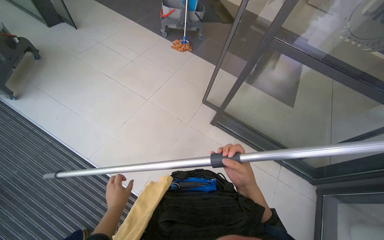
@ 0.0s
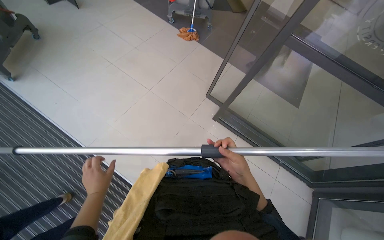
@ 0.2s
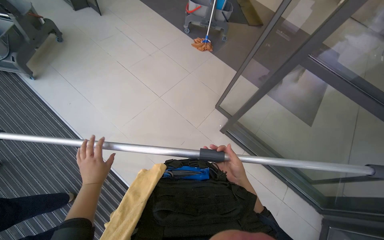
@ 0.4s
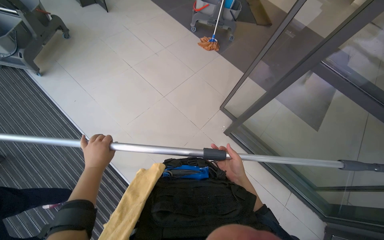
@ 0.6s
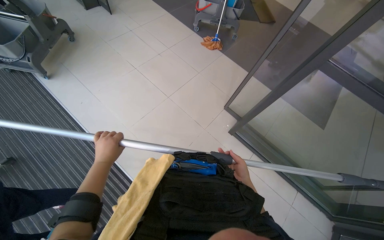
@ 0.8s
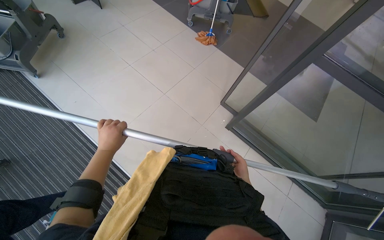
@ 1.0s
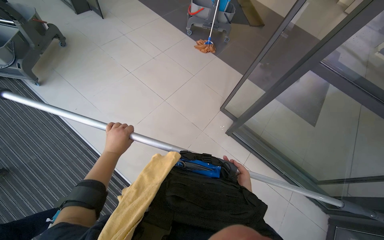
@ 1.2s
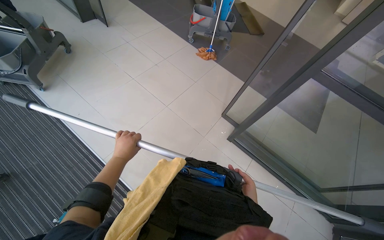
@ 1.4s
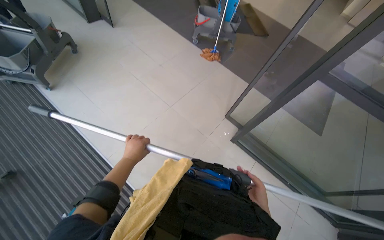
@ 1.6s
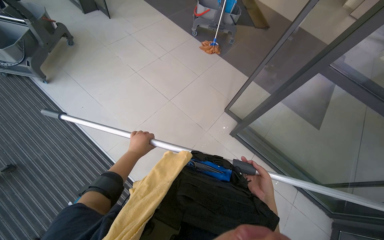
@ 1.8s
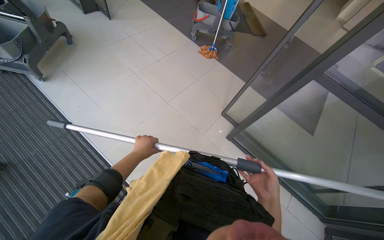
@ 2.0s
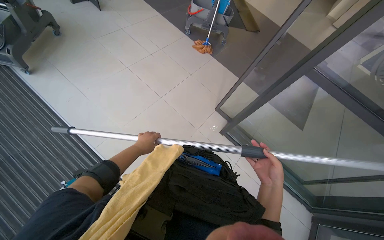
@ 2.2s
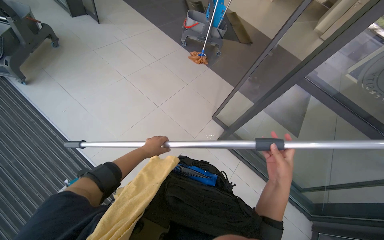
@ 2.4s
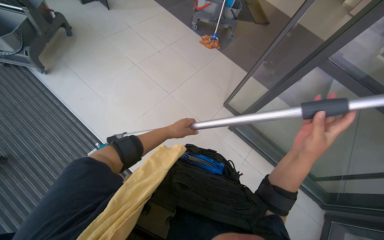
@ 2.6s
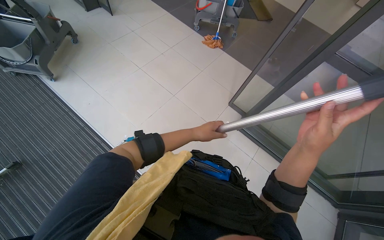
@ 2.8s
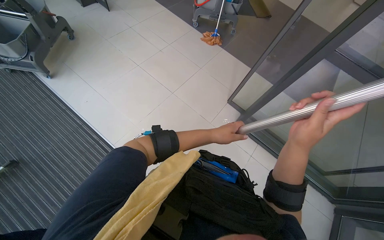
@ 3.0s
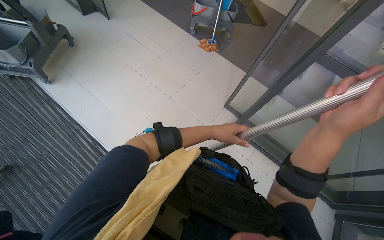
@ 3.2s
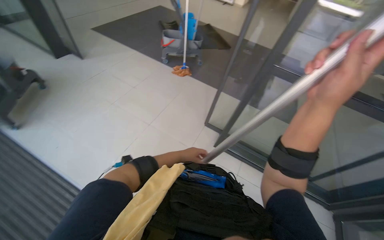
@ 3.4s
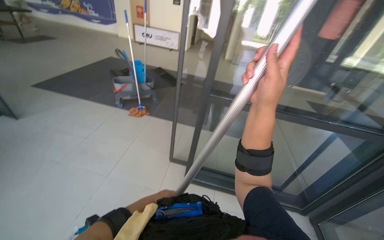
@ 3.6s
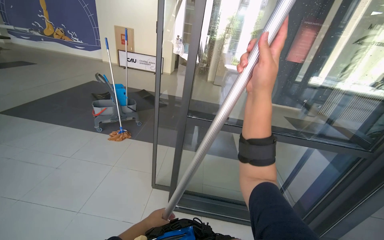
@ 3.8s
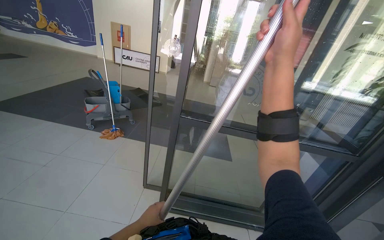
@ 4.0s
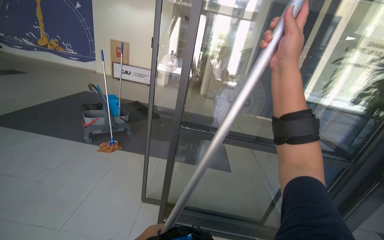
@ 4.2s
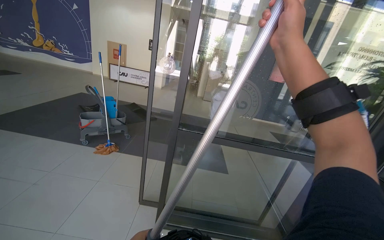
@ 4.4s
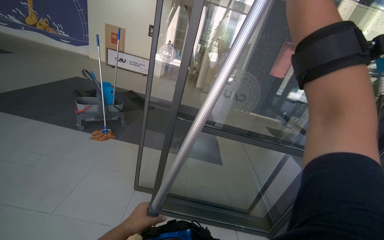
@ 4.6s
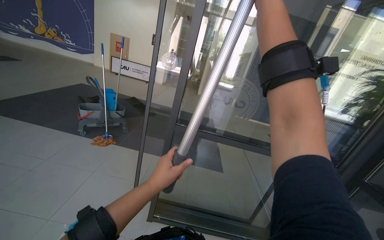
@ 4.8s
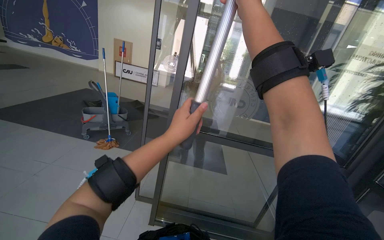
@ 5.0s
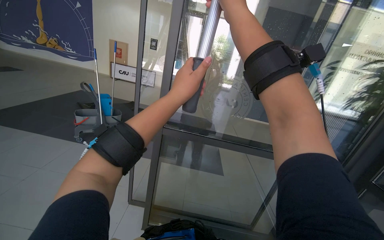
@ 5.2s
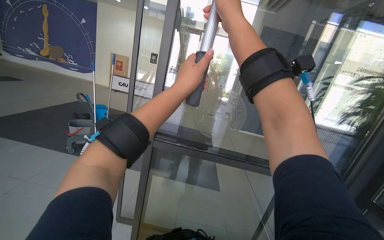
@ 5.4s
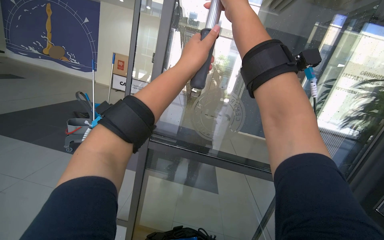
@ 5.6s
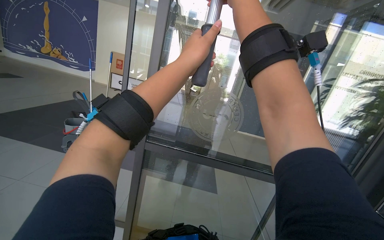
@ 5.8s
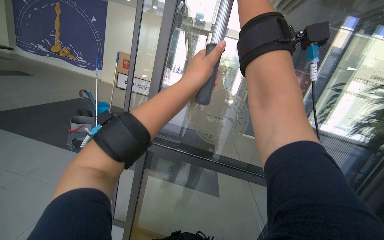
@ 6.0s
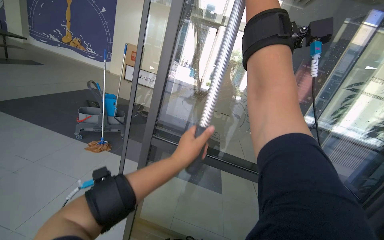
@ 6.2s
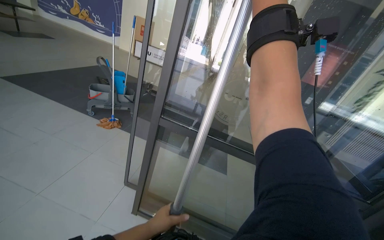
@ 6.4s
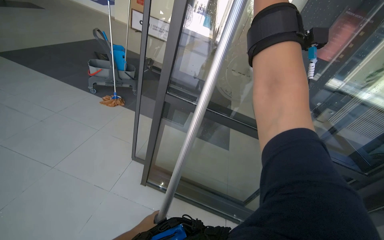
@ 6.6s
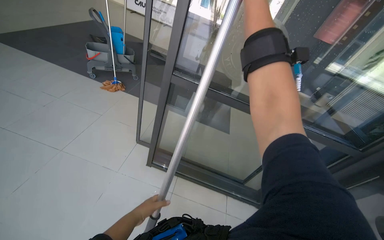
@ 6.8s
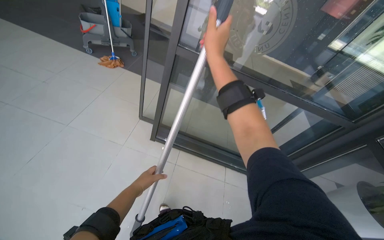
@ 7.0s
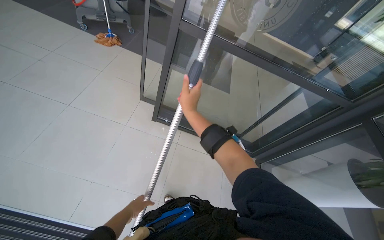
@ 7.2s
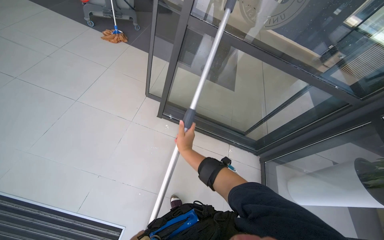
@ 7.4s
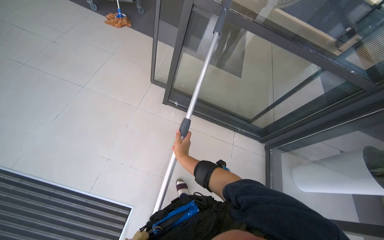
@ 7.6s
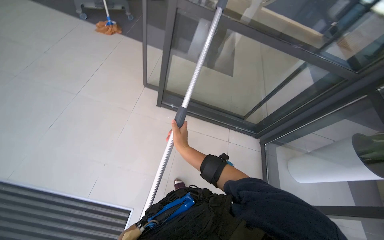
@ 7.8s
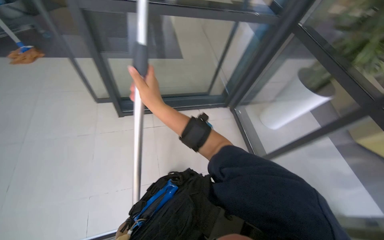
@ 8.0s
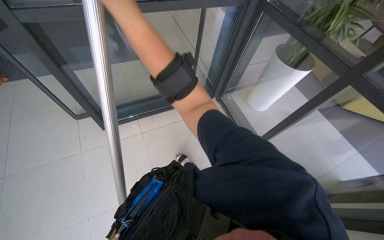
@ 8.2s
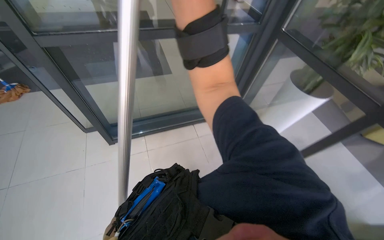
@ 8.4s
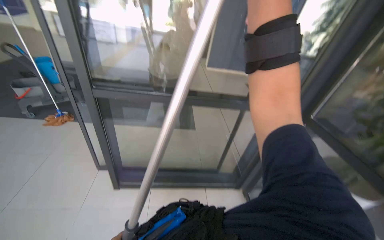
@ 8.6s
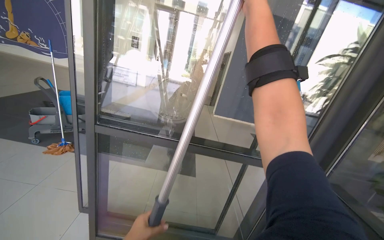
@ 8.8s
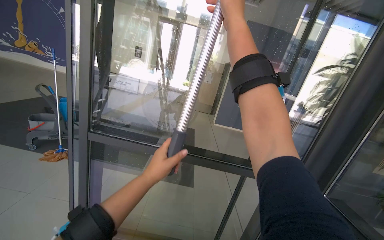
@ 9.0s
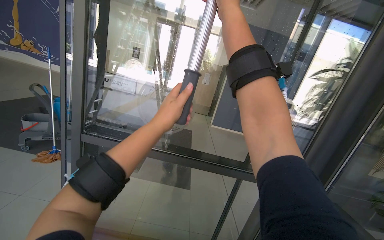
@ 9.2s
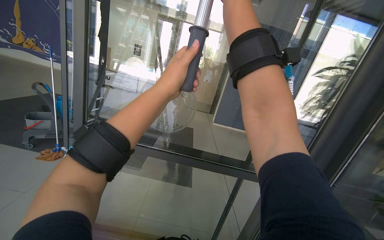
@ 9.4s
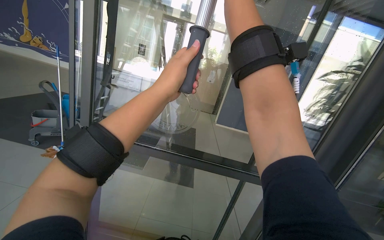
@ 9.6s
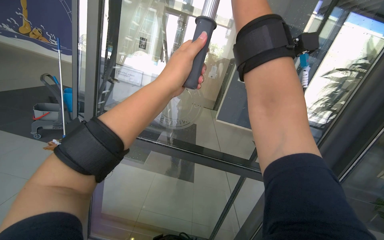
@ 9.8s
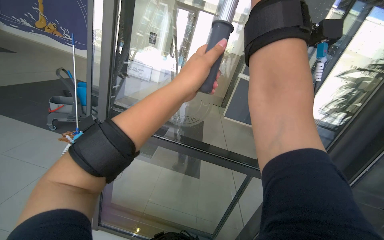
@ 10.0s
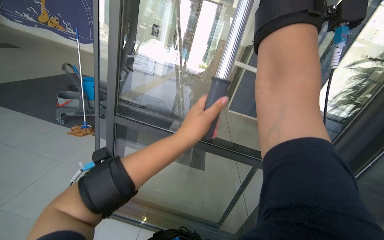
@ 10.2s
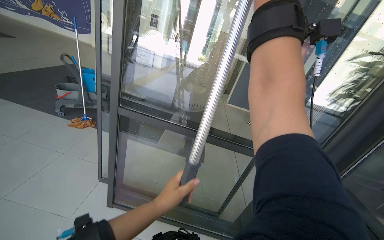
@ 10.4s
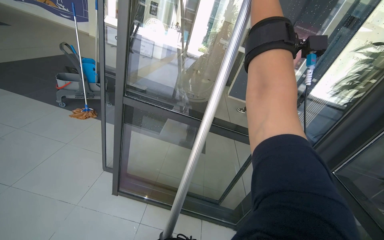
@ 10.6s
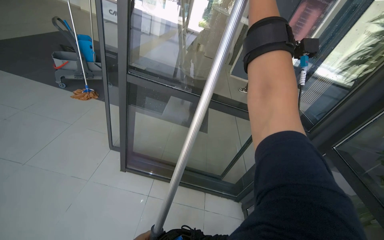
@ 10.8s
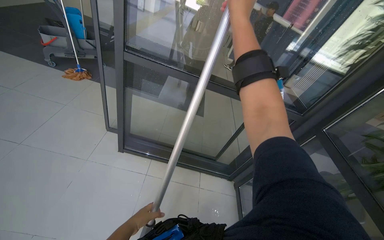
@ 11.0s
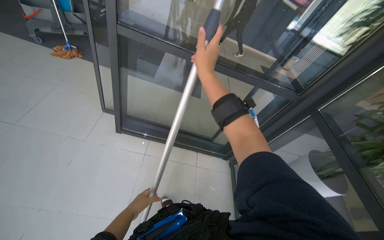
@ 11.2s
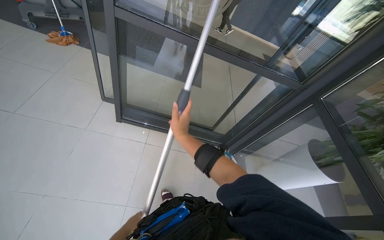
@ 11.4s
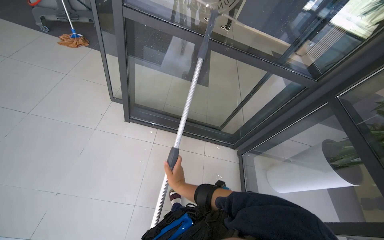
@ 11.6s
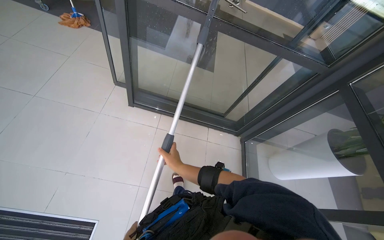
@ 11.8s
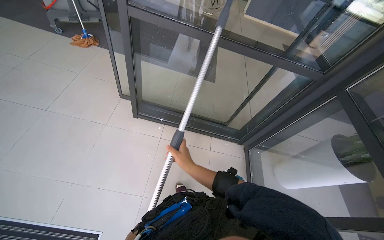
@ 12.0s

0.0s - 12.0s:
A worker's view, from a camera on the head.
Job: cleaning windows.
The whole recording: Cleaning glass. The worker uses an extended squeegee pole to clean the upper section of a glass.
0.0s - 1.6s: The left hand moves up the picture, approximately 20 cm, while the right hand goes some 15 cm farther from the camera.
1.6s - 3.0s: The right hand travels up the picture and nearer to the camera by some 25 cm, while the left hand is displaced to the right by about 25 cm.
3.0s - 4.4s: The head turns to the right by some 35 degrees. The camera pitches upward, by approximately 40 degrees.
6.0s - 7.6s: The wearer looks approximately 45 degrees further downward.
7.6s - 9.0s: The view tilts approximately 45 degrees upward.
10.4s - 12.0s: The camera pitches downward, by roughly 25 degrees.

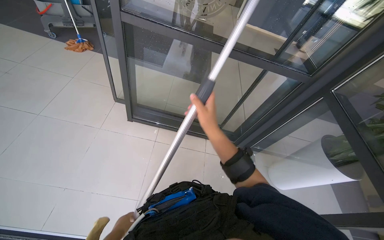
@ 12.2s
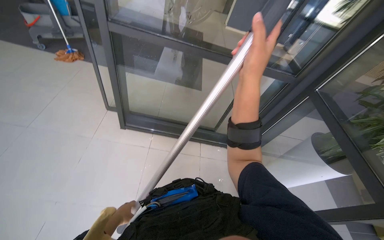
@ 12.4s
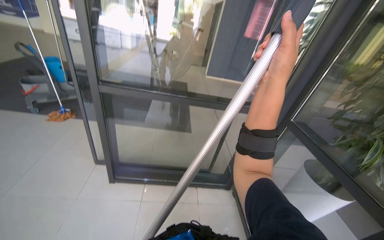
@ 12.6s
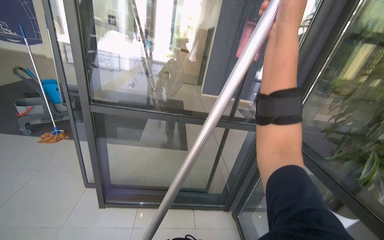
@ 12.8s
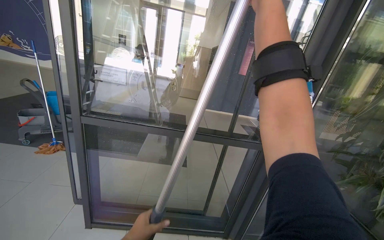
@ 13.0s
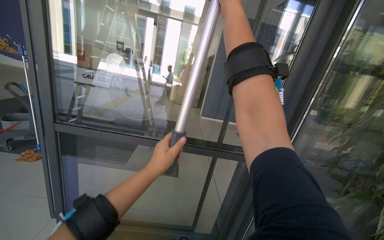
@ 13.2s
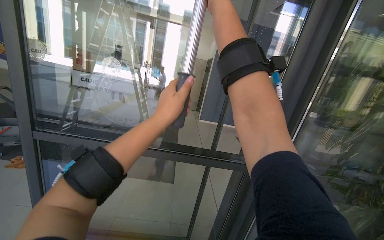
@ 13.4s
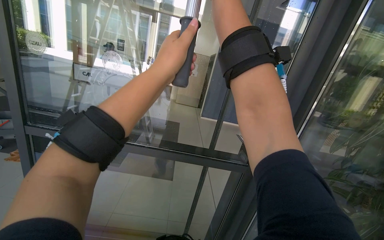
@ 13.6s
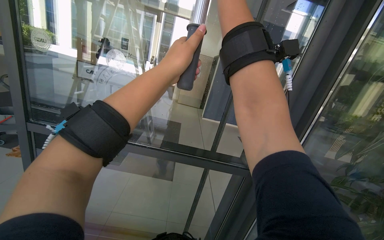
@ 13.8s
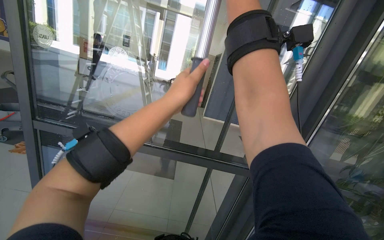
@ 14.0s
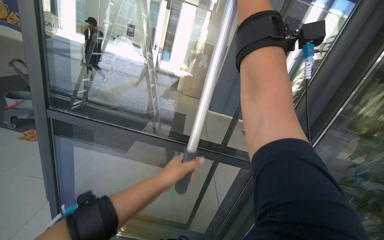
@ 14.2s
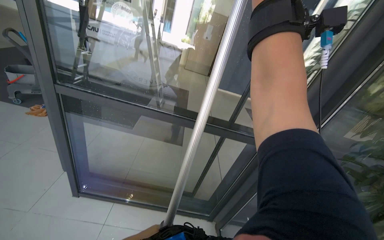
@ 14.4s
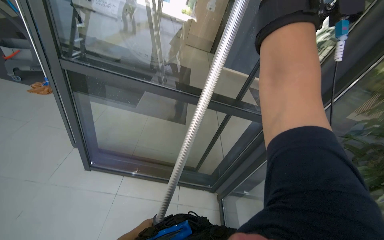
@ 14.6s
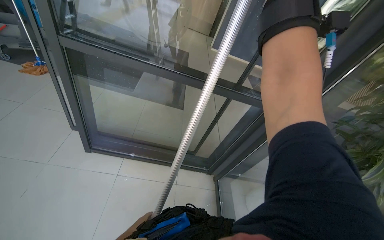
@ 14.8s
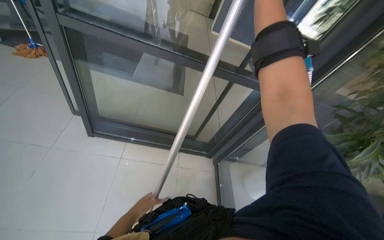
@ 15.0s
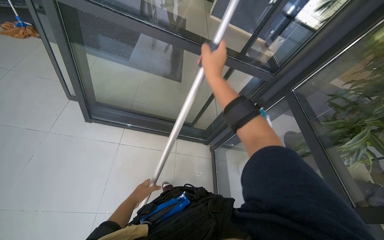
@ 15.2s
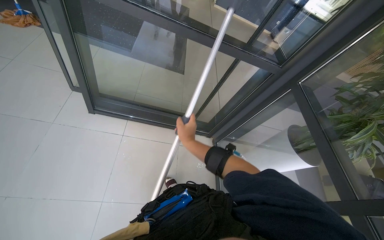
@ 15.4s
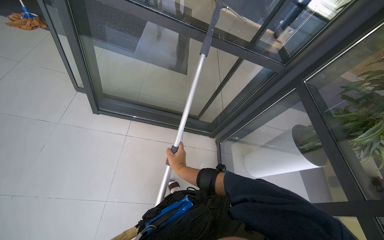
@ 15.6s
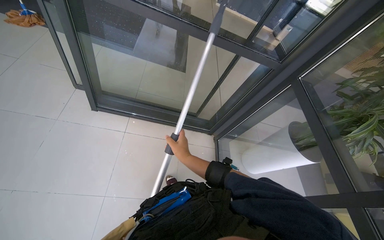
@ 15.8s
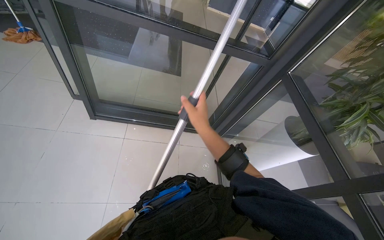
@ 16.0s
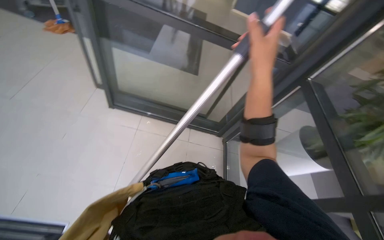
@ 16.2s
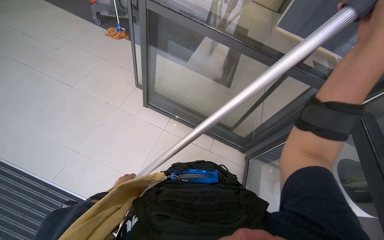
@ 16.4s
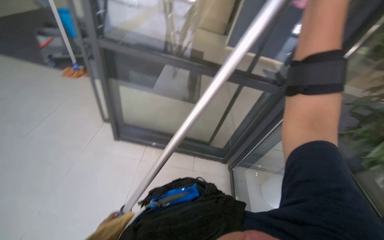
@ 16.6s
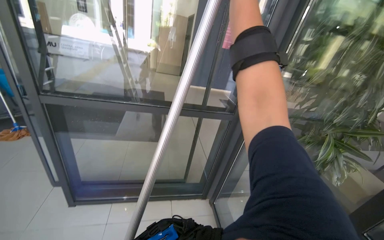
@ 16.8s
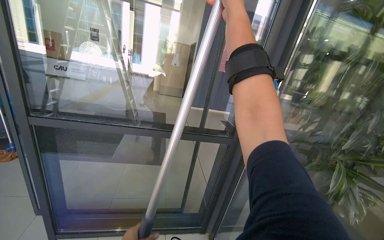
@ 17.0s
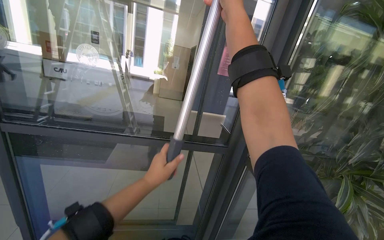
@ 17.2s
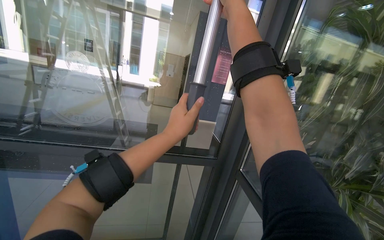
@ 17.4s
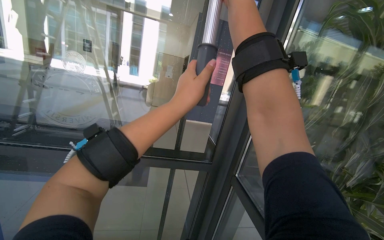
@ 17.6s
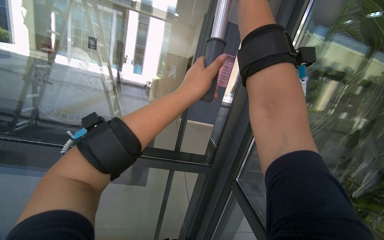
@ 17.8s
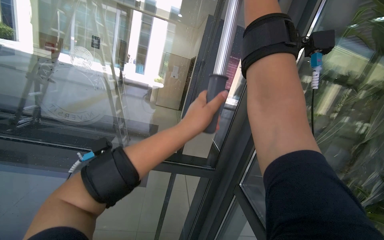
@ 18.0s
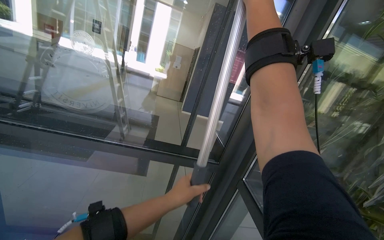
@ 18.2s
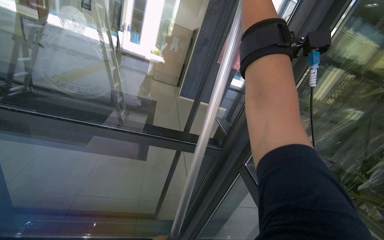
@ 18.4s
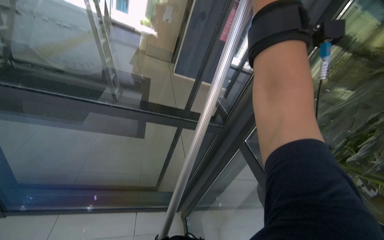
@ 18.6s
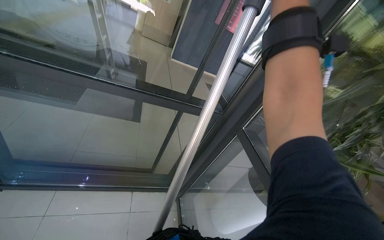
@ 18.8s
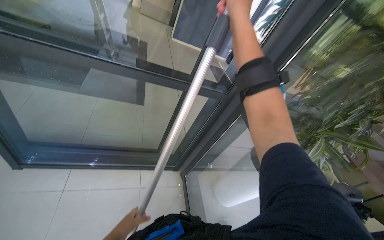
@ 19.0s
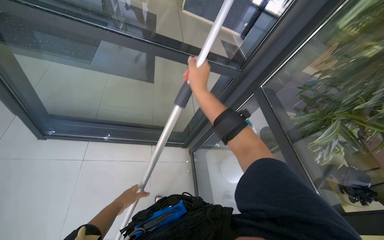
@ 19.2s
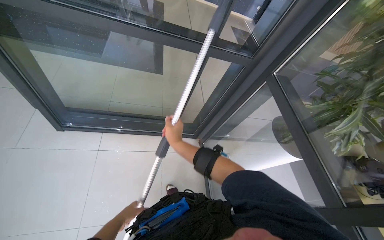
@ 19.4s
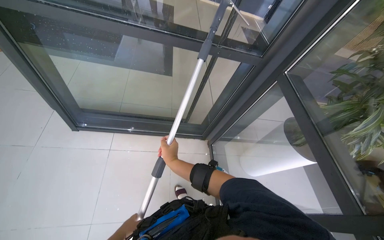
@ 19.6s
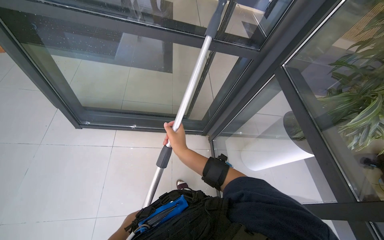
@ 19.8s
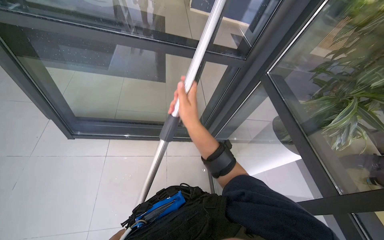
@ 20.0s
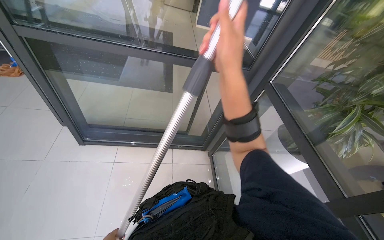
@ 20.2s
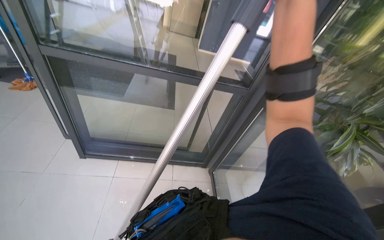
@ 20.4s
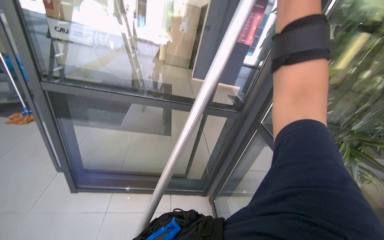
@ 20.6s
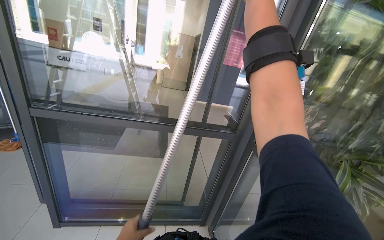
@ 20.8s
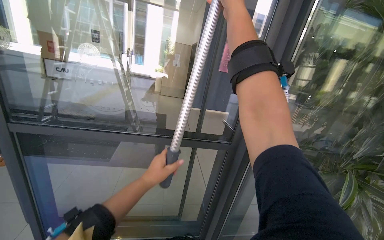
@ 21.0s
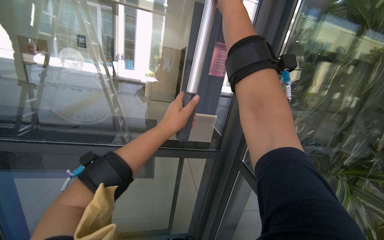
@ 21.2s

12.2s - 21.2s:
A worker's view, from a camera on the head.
Job: cleaning windows.
The whole recording: Cleaning glass. The worker uses an extended squeegee pole to clean the upper section of a glass.
12.2s - 13.8s: The wearer moves some 40 cm. The view tilts some 35 degrees upward.
13.8s - 15.2s: The camera pitches downward, by approximately 35 degrees. The left hand travels down the picture and to the left by about 80 cm.
16.6s - 18.2s: The view tilts about 25 degrees upward.
18.2s - 19.8s: The wearer looks approximately 35 degrees further downward.
19.8s - 21.2s: The view tilts about 35 degrees upward. The right hand heads up the picture and to the right, covering about 80 cm.
